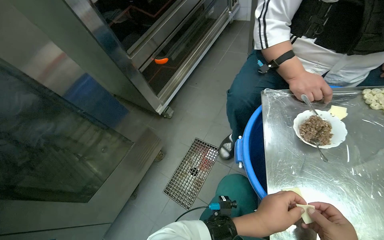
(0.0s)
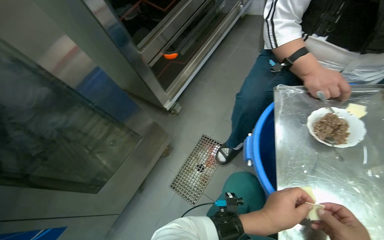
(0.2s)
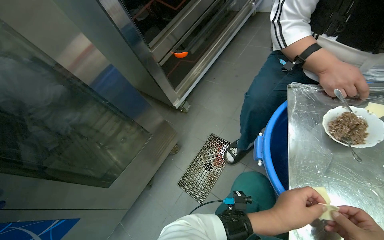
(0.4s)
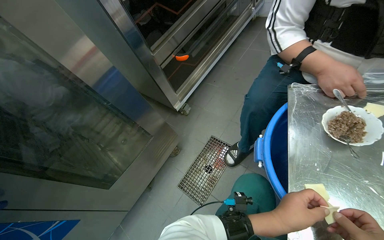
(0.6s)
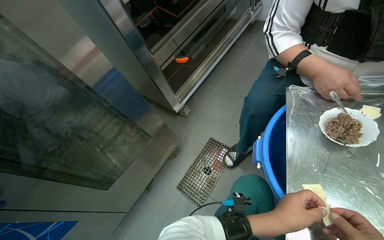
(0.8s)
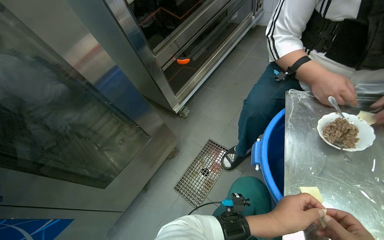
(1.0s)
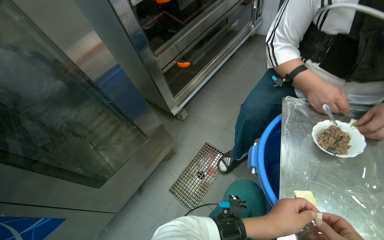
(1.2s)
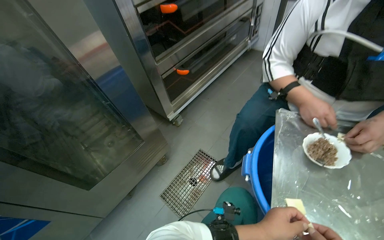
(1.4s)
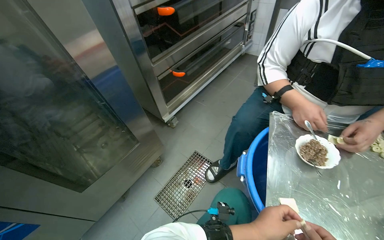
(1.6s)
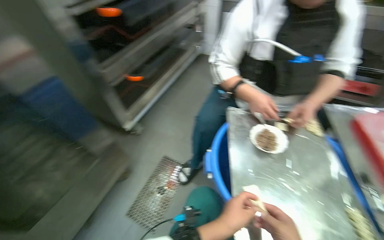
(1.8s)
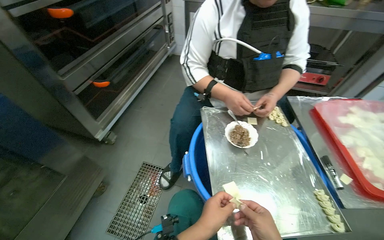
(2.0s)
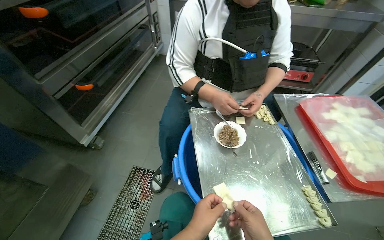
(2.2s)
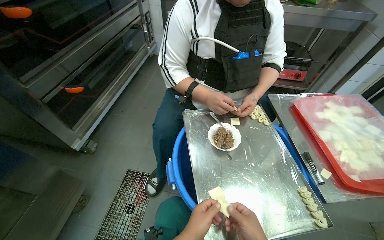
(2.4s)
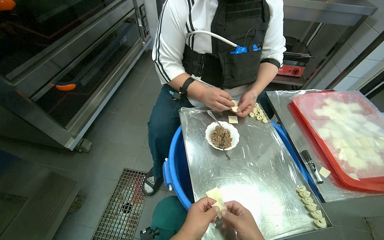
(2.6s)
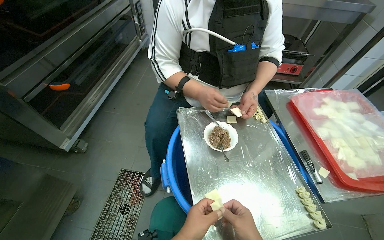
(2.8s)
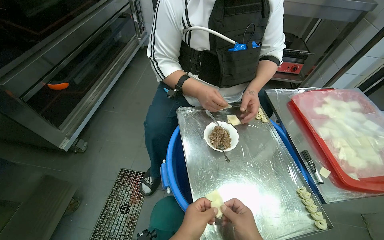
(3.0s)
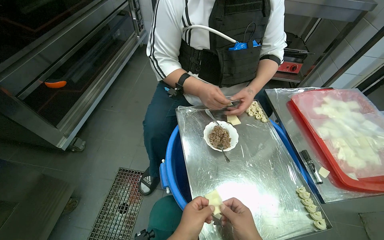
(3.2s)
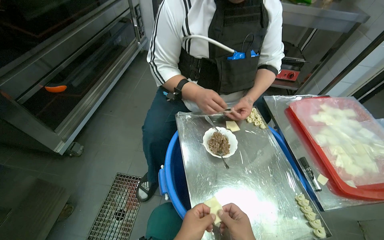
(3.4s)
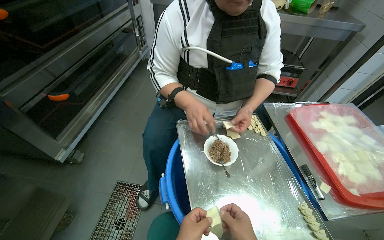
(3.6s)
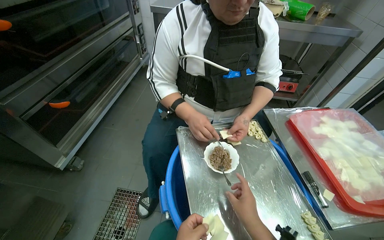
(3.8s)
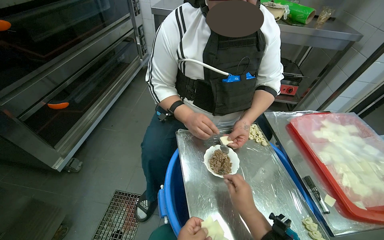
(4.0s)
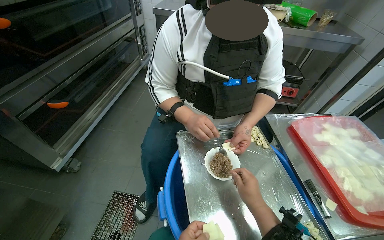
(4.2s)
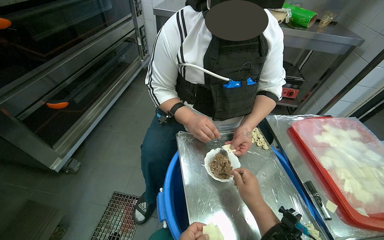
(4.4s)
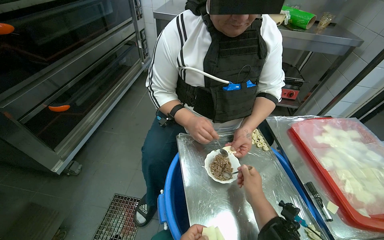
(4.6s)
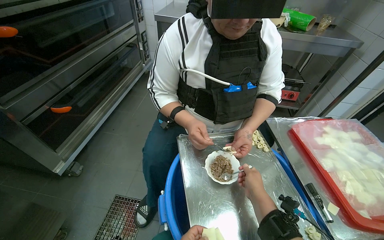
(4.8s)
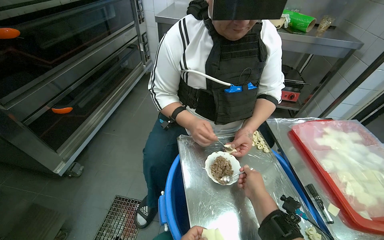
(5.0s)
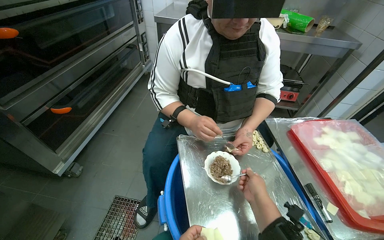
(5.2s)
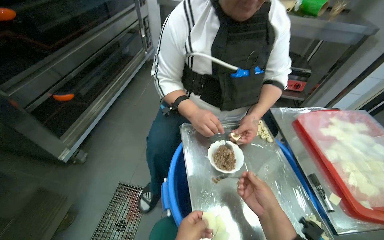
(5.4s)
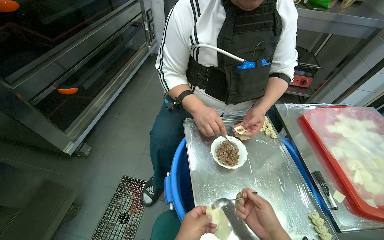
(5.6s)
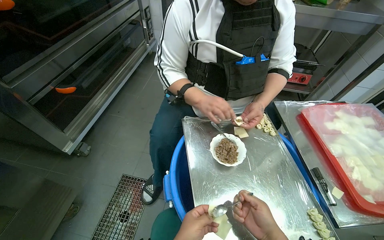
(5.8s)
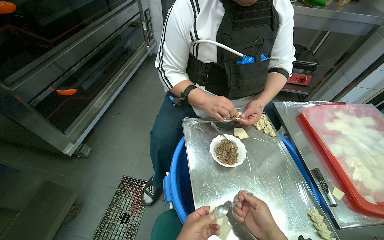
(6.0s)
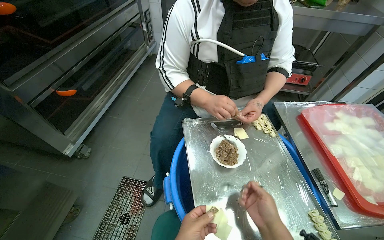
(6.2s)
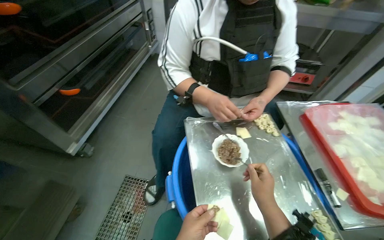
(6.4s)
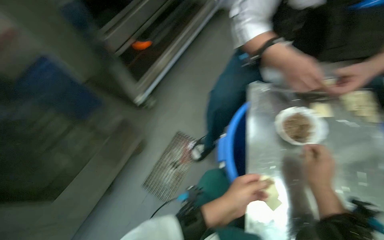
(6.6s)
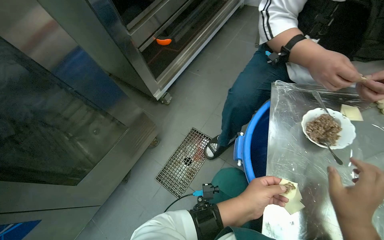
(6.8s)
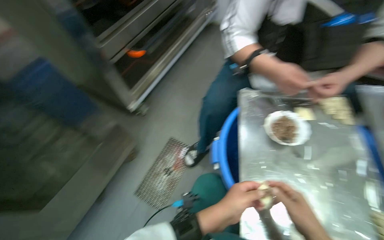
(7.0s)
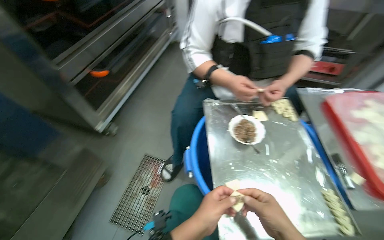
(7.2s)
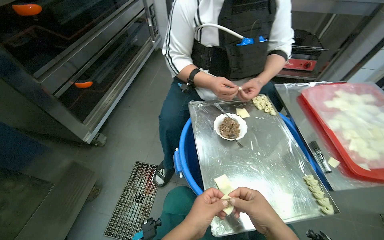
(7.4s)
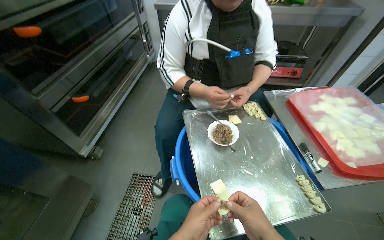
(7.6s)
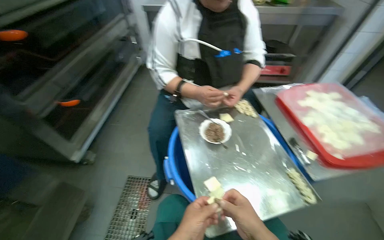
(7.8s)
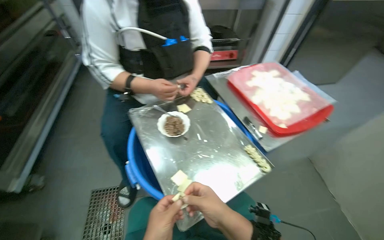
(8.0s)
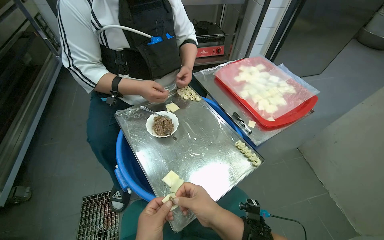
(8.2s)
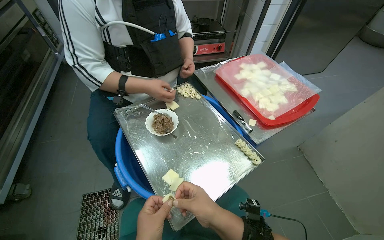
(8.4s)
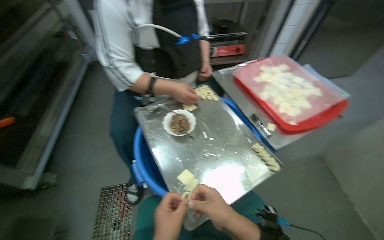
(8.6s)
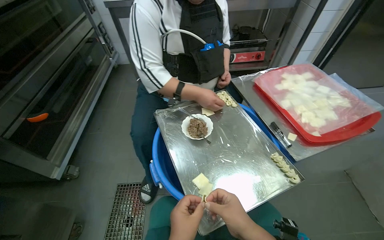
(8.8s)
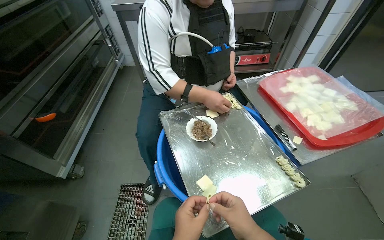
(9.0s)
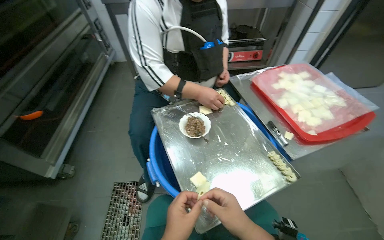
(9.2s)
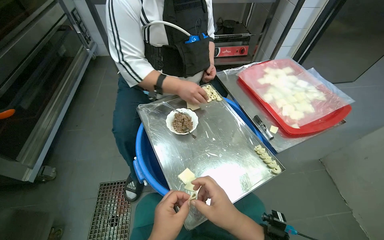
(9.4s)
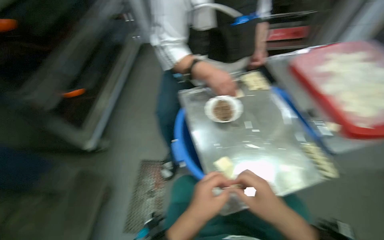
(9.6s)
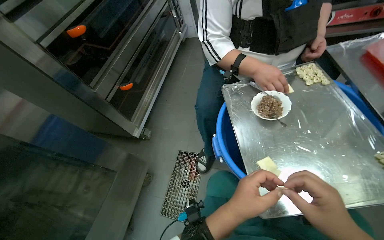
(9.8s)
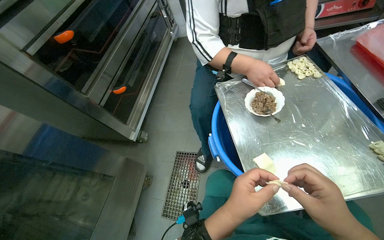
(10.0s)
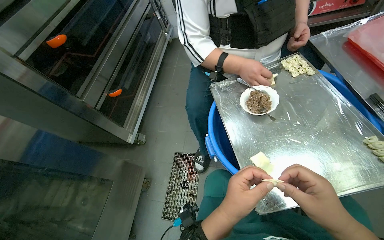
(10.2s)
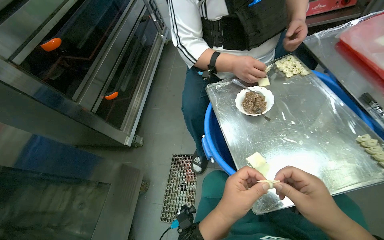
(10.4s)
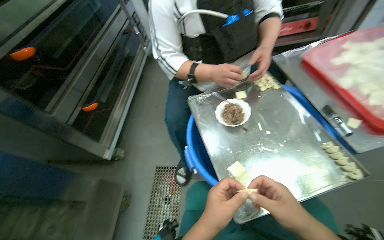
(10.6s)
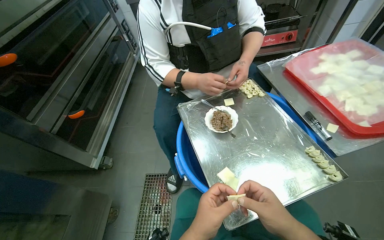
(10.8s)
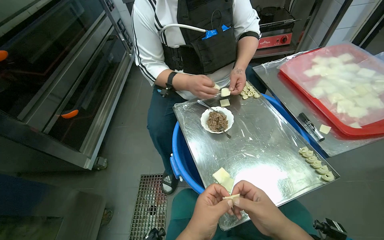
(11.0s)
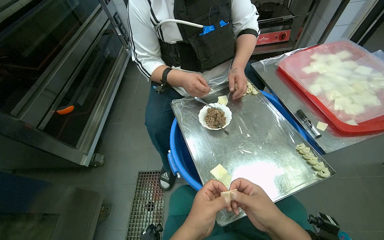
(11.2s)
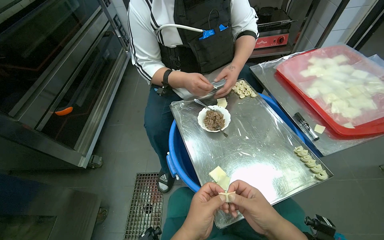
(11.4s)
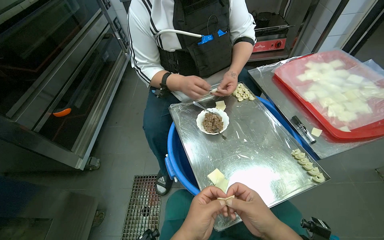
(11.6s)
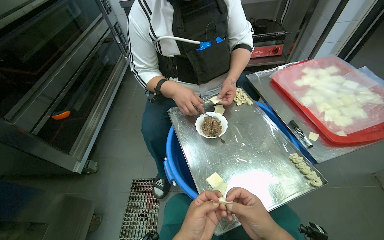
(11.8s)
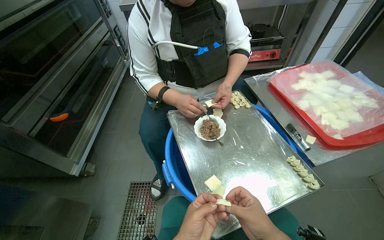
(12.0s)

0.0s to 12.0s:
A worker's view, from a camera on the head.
Job: preparing food.
The whole recording: Preparing dumplings with filling. The worker continues to prepare dumplings by adding filling to dough pieces and shaping them.
1.6s to 3.0s: The head rotates roughly 30 degrees to the right.
4.4s to 6.0s: The right hand heads down the picture, covering some 15 cm.
9.0s to 10.4s: The view pans to the left by approximately 15 degrees.

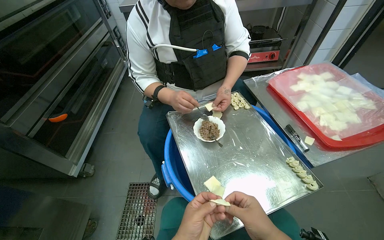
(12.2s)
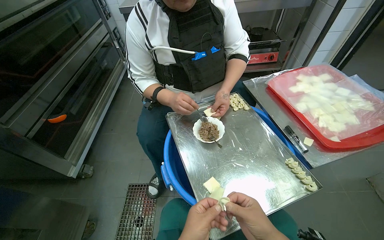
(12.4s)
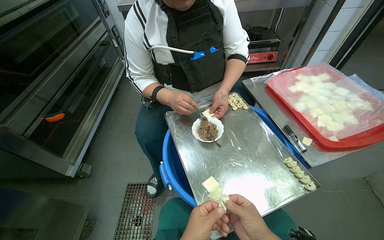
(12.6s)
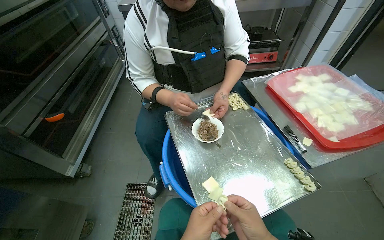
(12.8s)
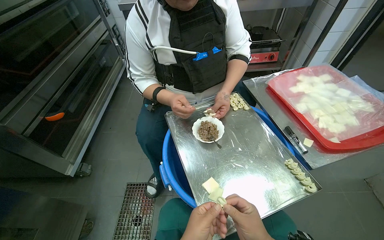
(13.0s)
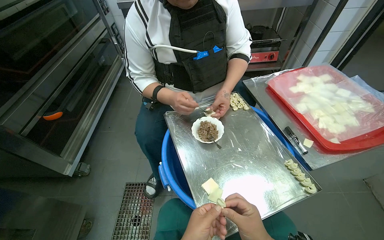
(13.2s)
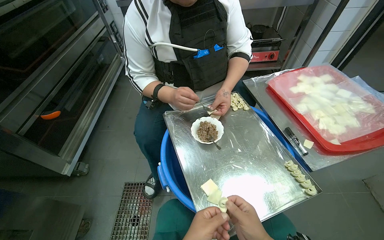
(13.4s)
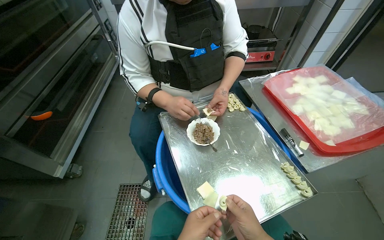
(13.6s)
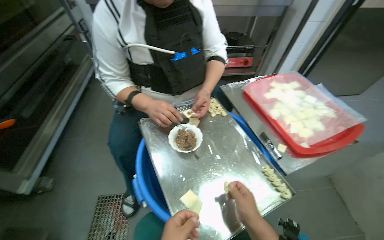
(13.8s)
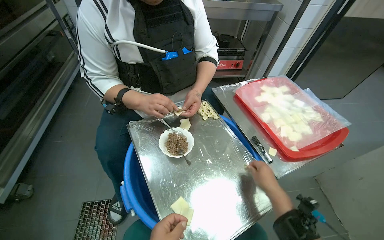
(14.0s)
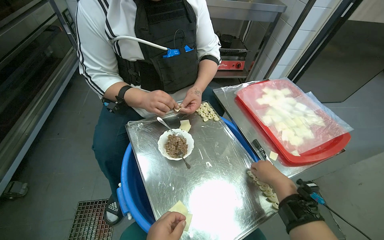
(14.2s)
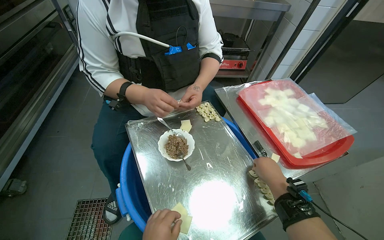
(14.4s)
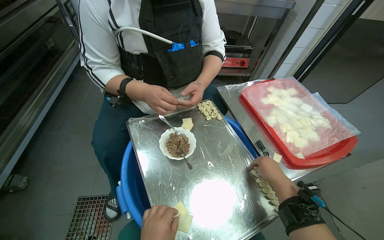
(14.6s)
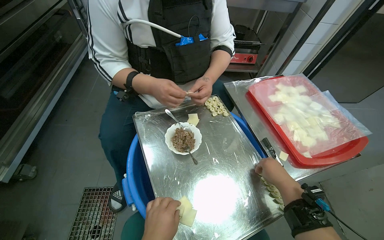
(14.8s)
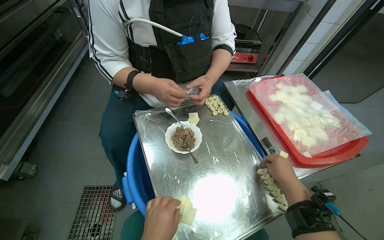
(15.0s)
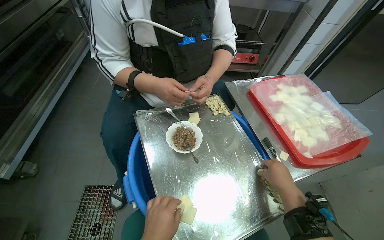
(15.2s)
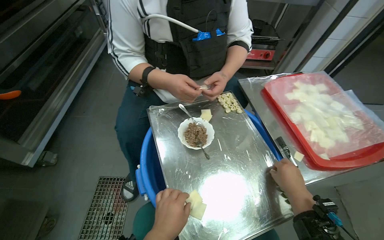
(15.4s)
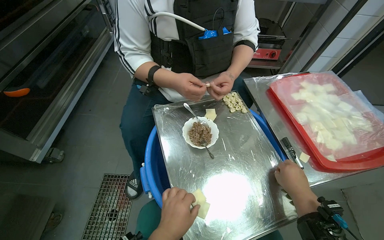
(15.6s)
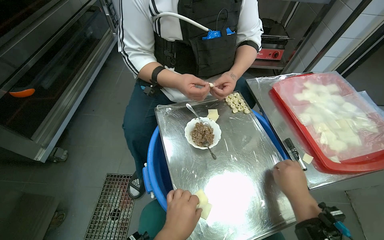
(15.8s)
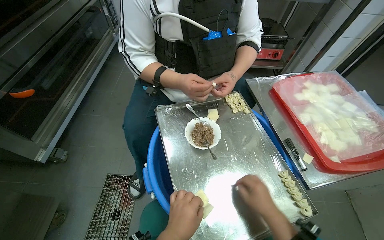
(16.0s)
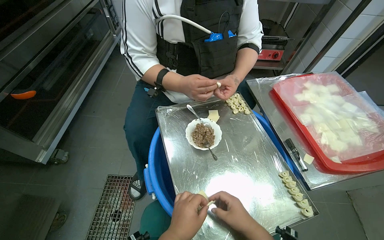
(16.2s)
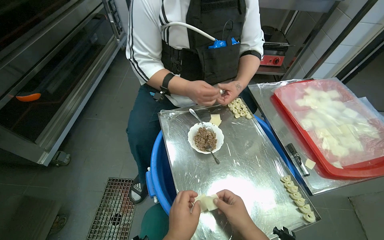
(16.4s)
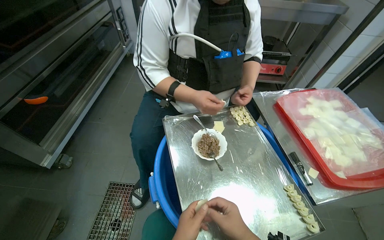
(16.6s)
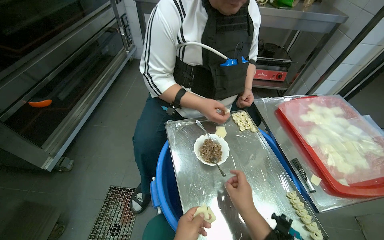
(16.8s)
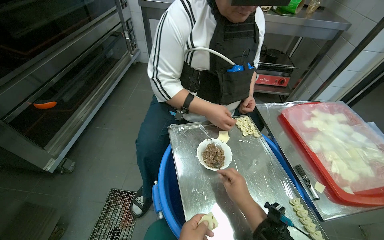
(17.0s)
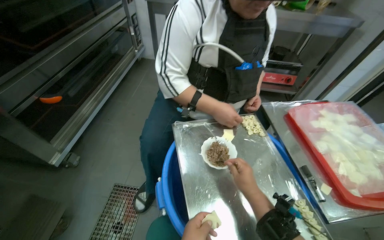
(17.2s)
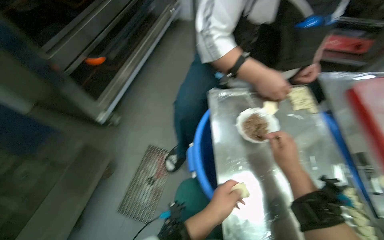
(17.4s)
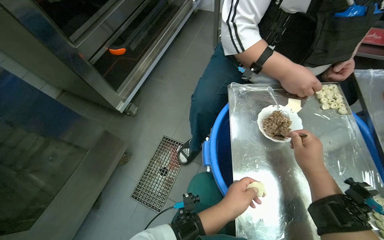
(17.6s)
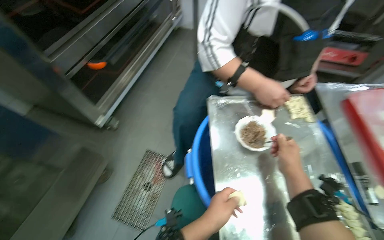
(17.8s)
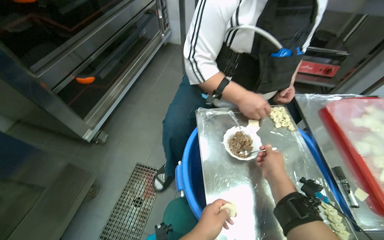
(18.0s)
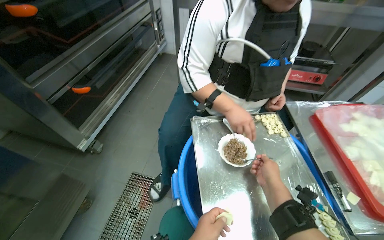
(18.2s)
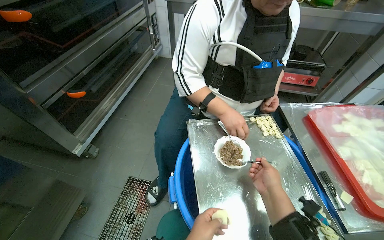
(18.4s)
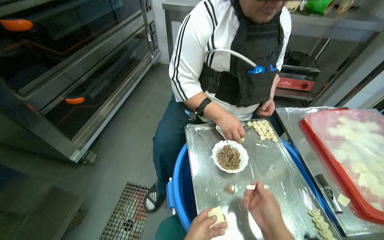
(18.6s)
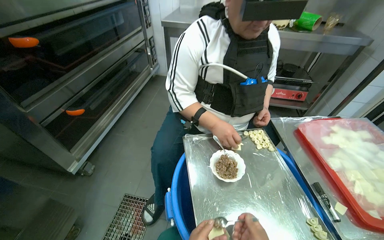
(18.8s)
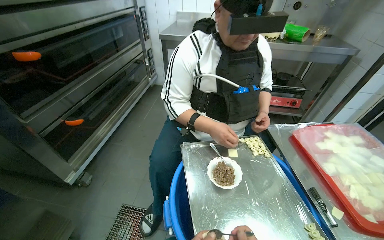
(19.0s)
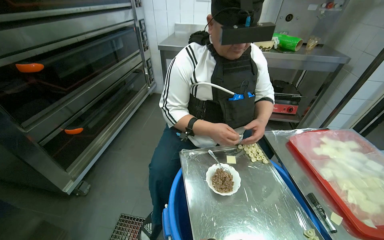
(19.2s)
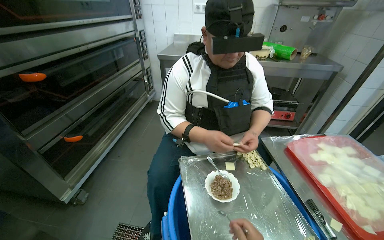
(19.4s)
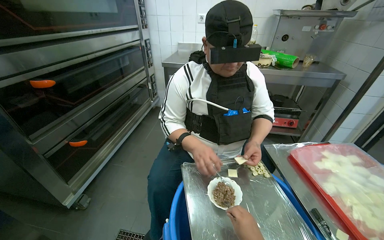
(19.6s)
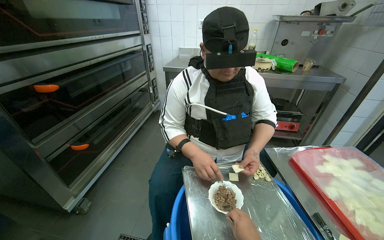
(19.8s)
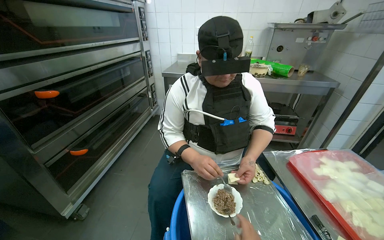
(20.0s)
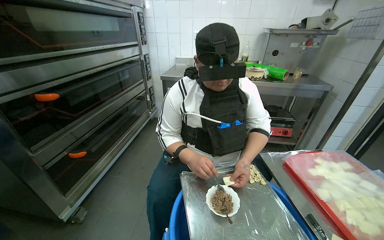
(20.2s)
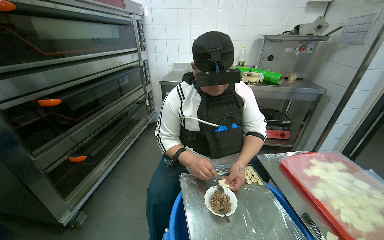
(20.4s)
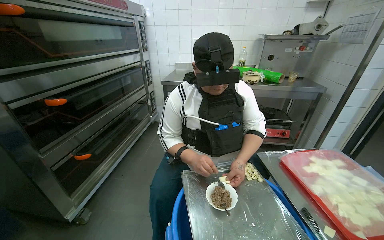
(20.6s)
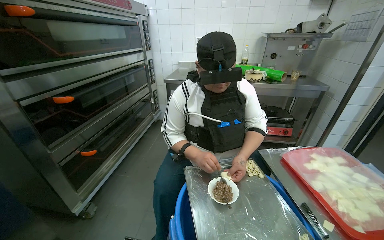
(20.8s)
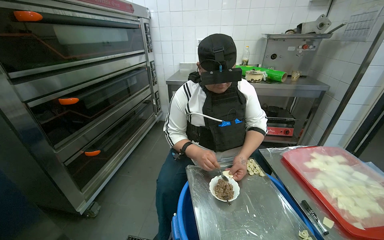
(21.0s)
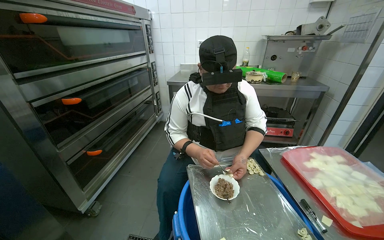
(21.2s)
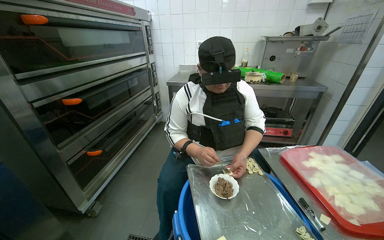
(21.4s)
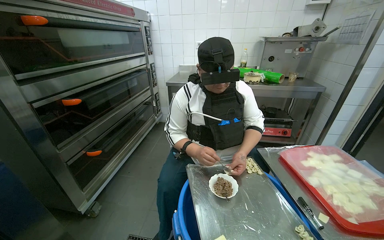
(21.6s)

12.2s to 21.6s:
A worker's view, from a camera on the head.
Job: preparing food.
The whole recording: Preparing dumplings with filling. The worker continues to prepare dumplings by adding filling to dough pieces and shaping them.
13.8s to 15.4s: The right hand heads to the right and up the picture, covering roughly 15 cm.
15.4s to 17.0s: The wearer's head swings about 25 degrees to the left. The right hand moves to the left, about 25 cm.
18.4s to 20.0s: The view tips upward by about 20 degrees.
